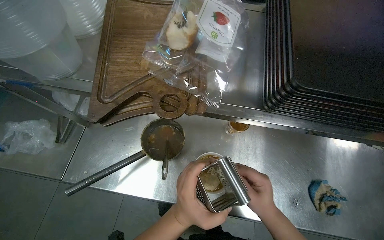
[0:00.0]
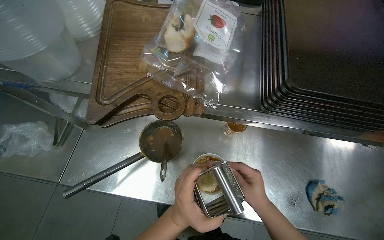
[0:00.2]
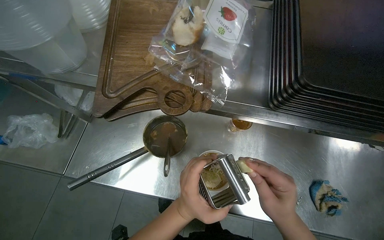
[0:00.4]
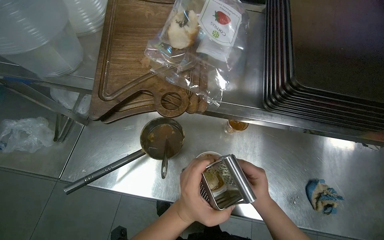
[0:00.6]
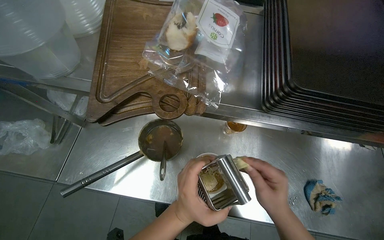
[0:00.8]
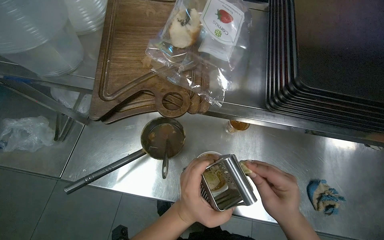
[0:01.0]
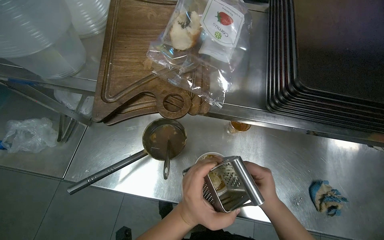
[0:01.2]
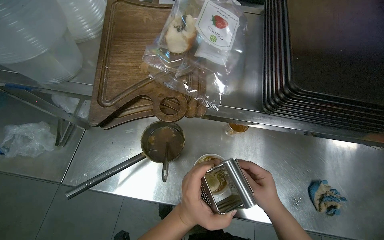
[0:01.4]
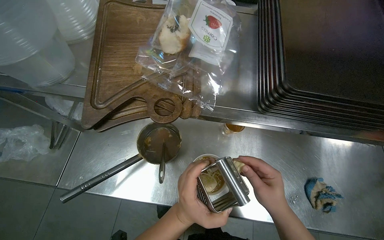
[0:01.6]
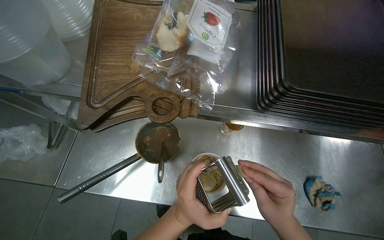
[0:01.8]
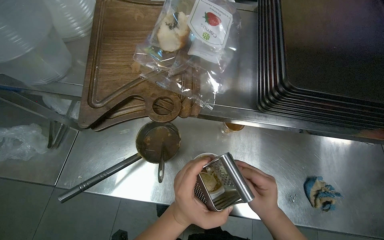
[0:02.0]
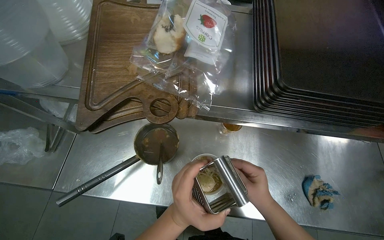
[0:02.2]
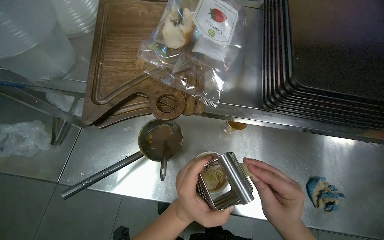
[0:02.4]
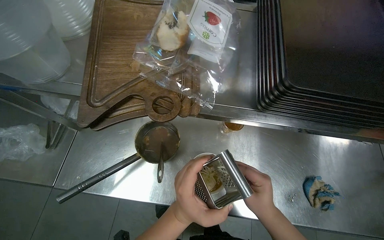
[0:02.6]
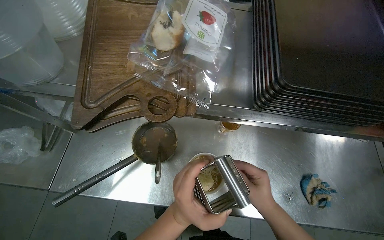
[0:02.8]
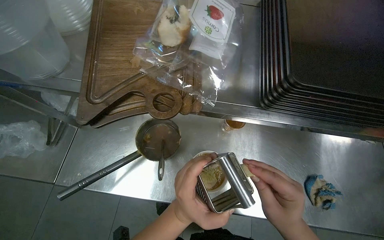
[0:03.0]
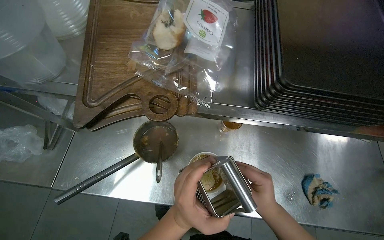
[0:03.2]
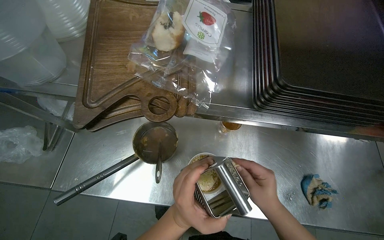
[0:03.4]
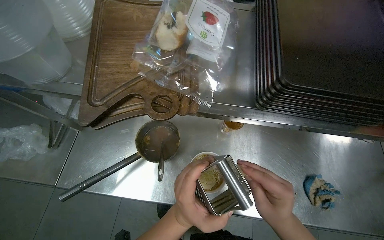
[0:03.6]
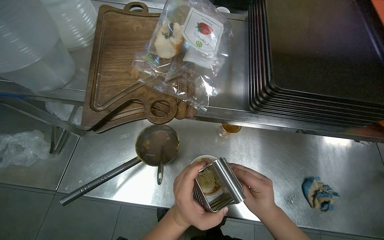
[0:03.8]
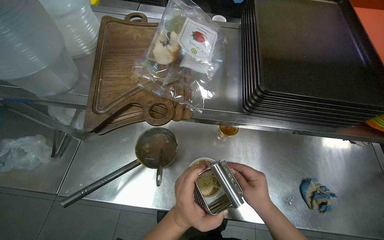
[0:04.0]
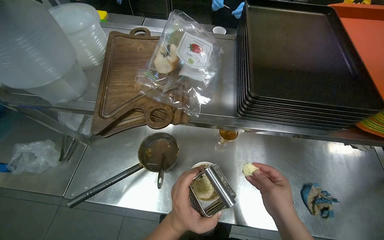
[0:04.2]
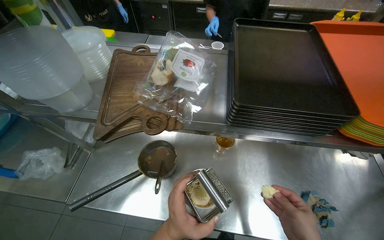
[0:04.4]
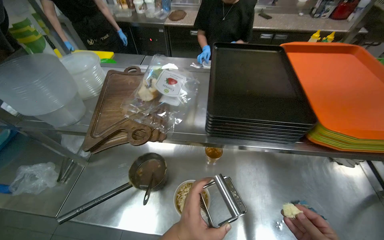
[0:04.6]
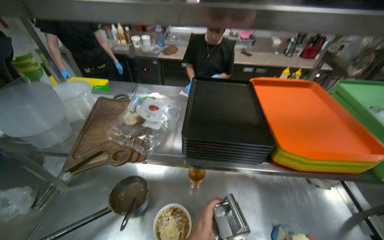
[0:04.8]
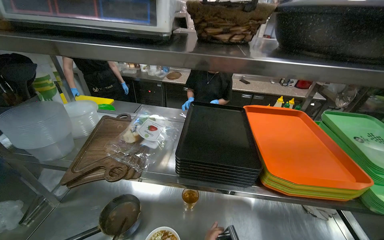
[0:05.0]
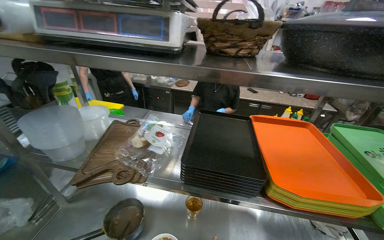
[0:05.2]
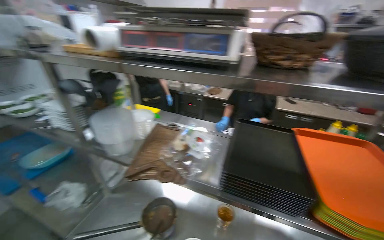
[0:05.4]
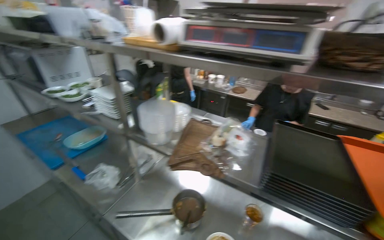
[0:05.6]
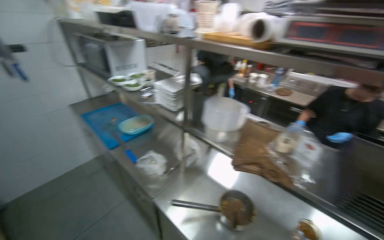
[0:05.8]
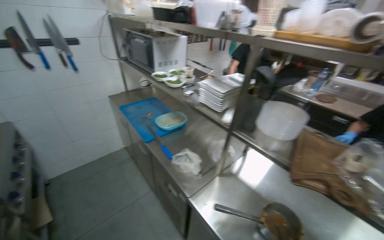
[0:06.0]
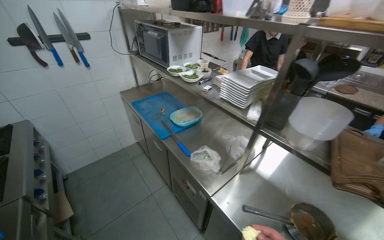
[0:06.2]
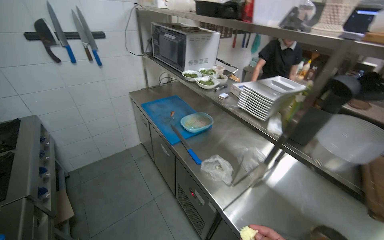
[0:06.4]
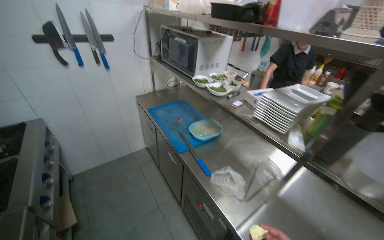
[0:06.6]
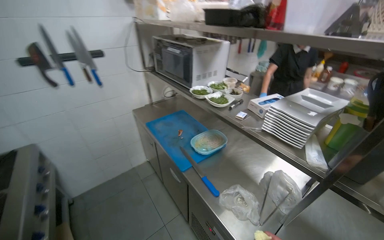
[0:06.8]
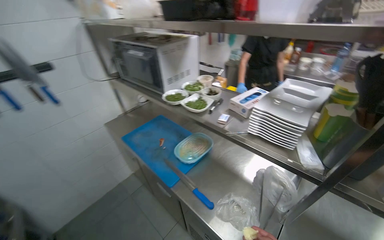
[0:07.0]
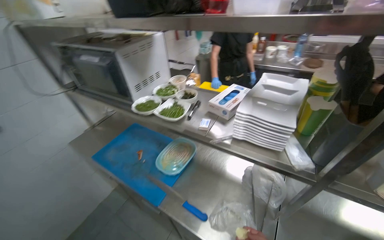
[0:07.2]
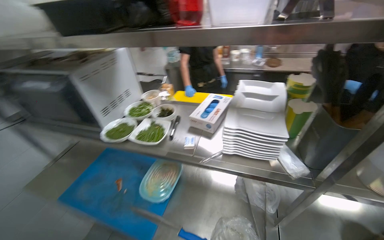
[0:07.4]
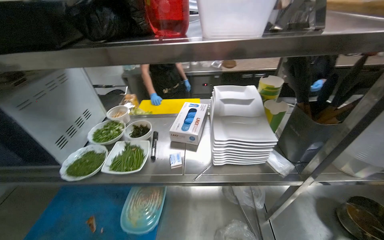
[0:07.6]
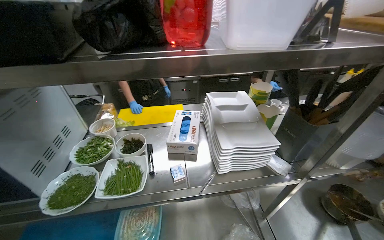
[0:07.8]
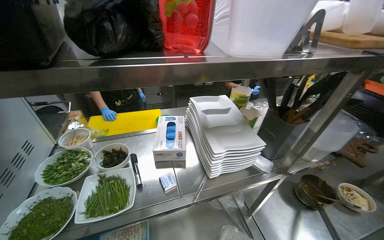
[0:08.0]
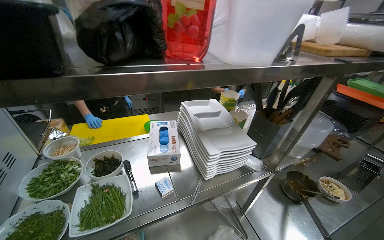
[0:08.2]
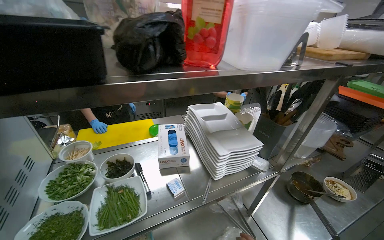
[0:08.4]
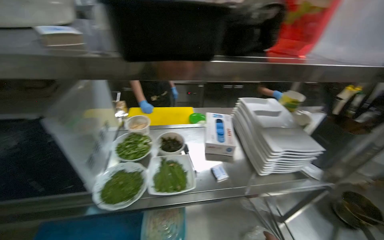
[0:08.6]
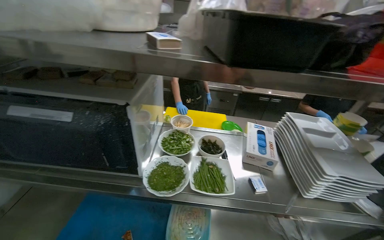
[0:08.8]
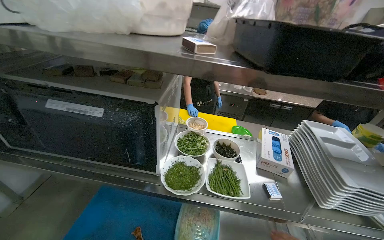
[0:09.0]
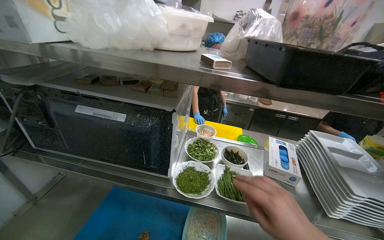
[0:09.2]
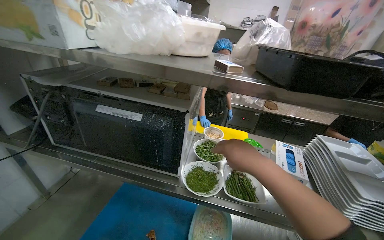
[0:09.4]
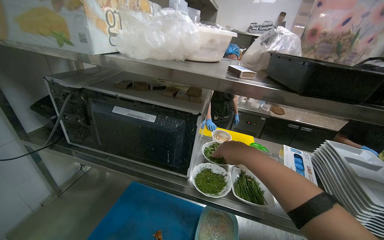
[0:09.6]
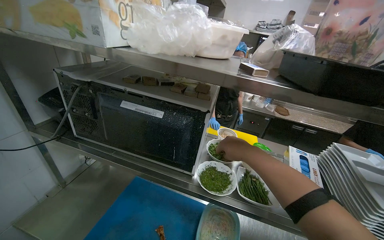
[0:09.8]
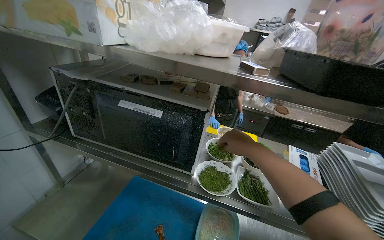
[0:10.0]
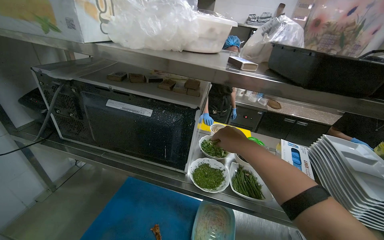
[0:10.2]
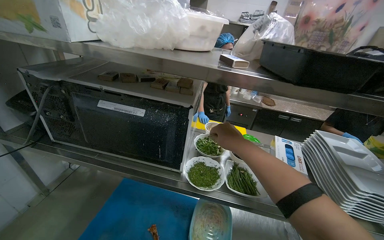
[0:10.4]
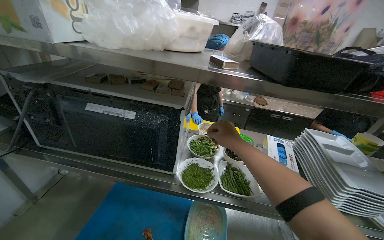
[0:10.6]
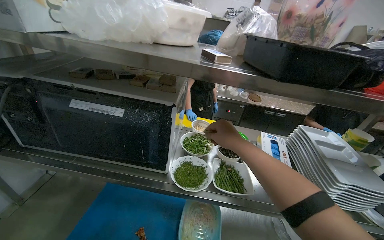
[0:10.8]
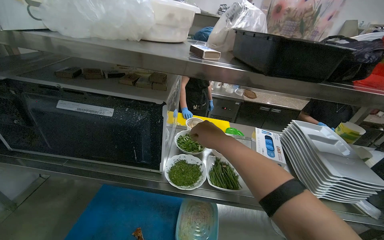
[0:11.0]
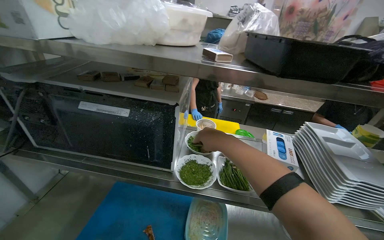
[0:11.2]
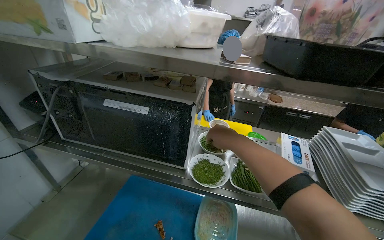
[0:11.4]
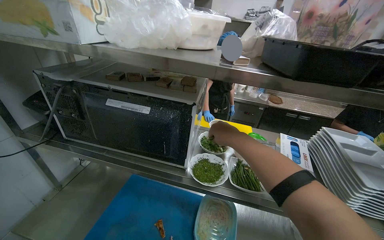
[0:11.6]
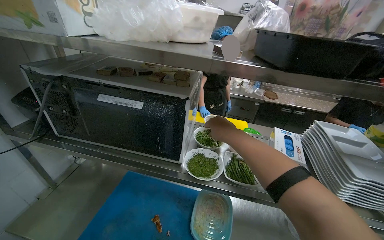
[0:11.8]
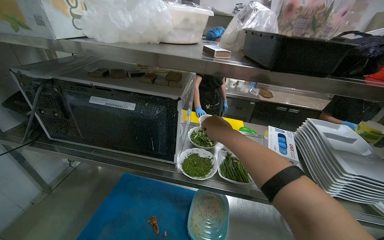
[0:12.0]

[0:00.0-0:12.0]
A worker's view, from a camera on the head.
Job: preparing food.
The whole recording: Assembling ingredients for a dish. The worker grates cheese and adds herbs to a bowl.
0:00.0 to 0:03.0: The hands work in one place, with small movements.
0:04.4 to 0:06.0: The camera is carried approximately 40 cm. The wearer's head swings some 40 degrees to the left. The view tilts some 25 degrees upward.
0:06.0 to 0:07.6: The head travels approximately 60 cm. The head turns to the right by some 50 degrees.

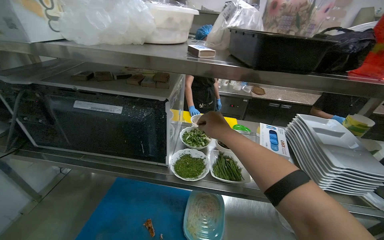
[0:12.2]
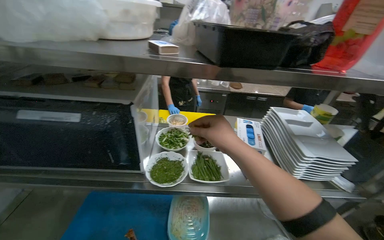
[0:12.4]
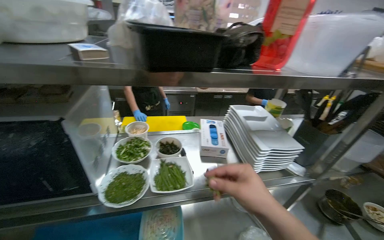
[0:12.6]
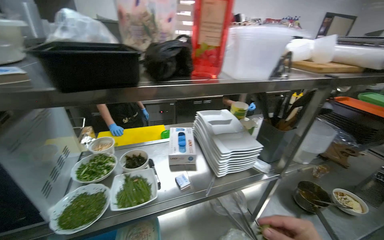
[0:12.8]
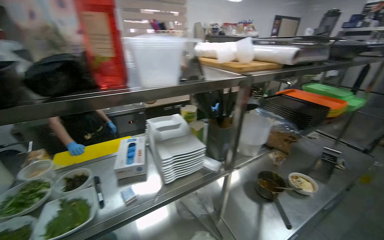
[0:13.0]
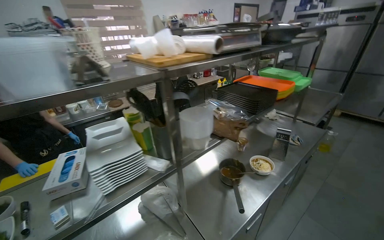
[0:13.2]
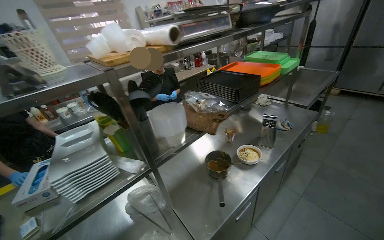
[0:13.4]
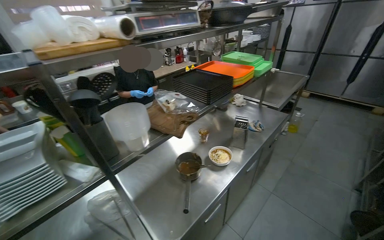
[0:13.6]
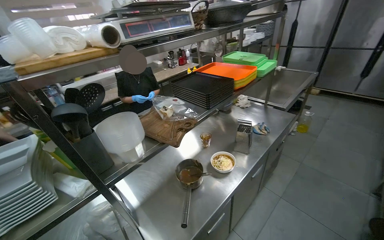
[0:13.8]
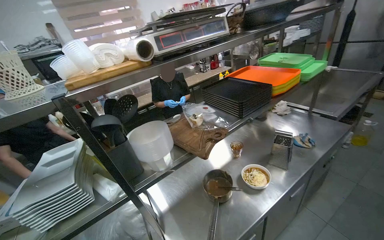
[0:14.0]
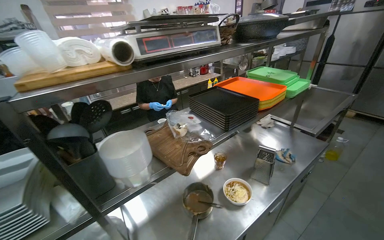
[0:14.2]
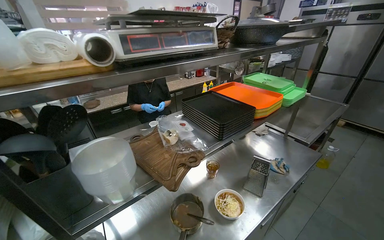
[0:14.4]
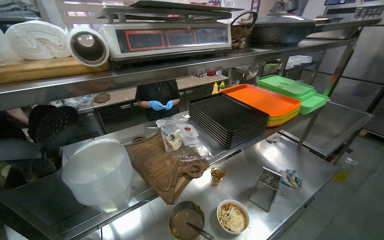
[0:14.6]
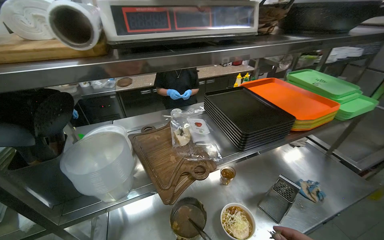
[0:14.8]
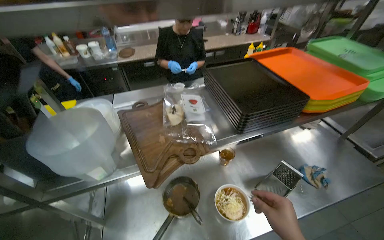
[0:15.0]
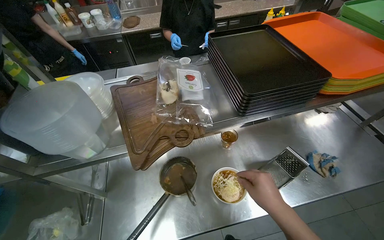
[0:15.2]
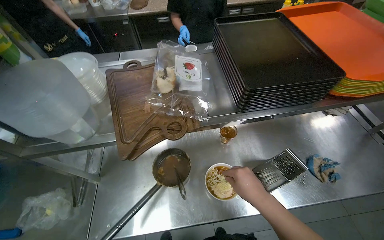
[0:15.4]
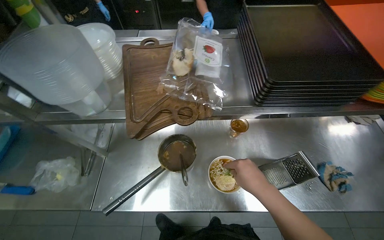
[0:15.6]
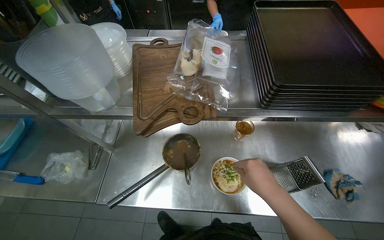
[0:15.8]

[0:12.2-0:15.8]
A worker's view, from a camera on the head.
Job: preparing food.
The whole recording: Assembling ingredients for a dish. The worker grates cheese and adds herbs to a bowl.
0:12.2 to 0:14.0: The camera is carried about 80 cm. The head rotates about 45 degrees to the right.
0:14.0 to 0:15.8: The camera travels about 40 cm. The head turns to the left by roughly 40 degrees. The camera pitches downward, by approximately 30 degrees.

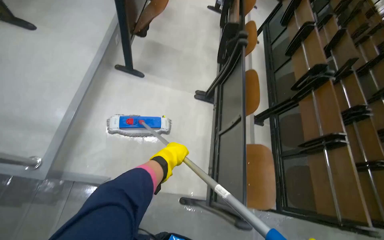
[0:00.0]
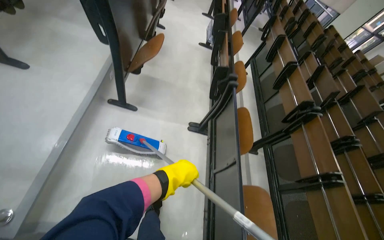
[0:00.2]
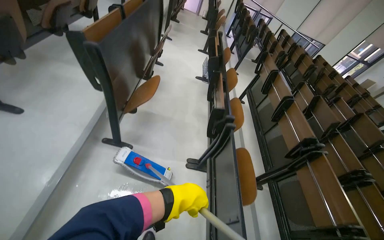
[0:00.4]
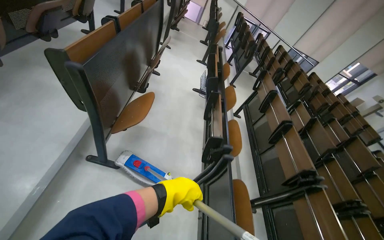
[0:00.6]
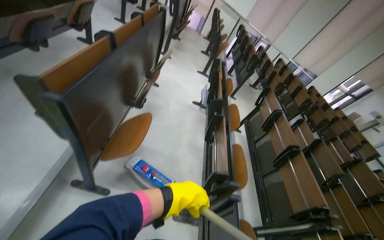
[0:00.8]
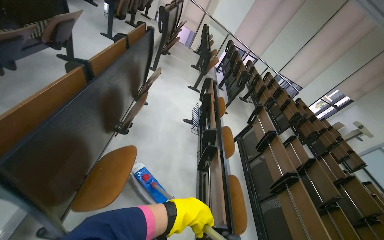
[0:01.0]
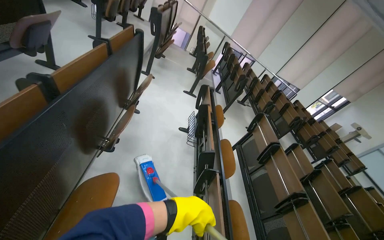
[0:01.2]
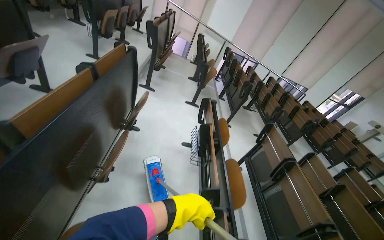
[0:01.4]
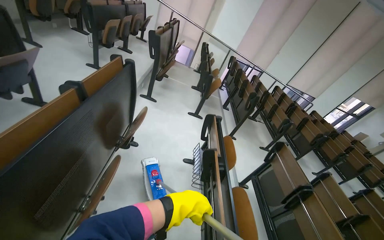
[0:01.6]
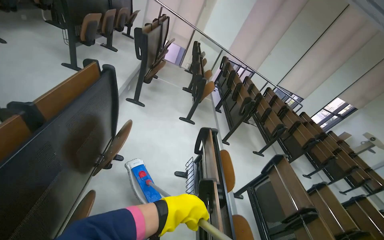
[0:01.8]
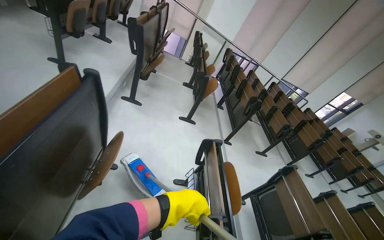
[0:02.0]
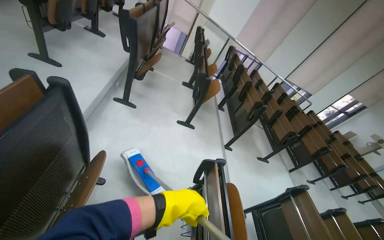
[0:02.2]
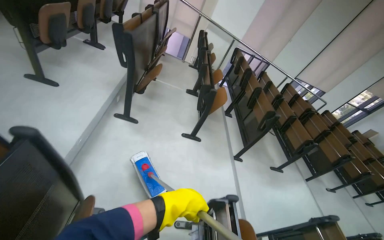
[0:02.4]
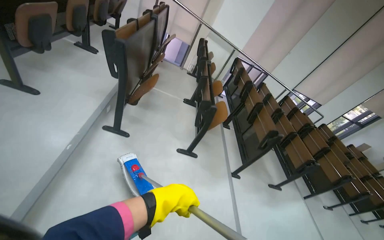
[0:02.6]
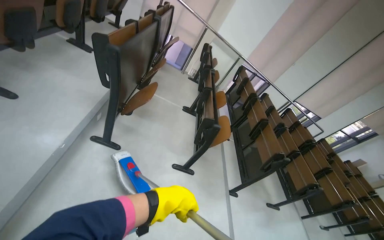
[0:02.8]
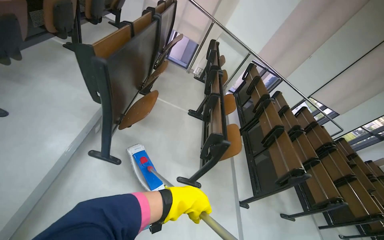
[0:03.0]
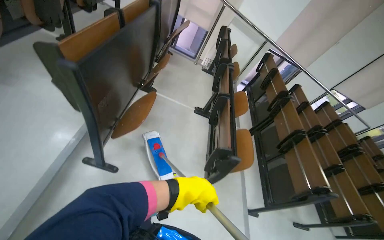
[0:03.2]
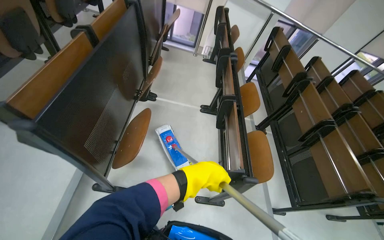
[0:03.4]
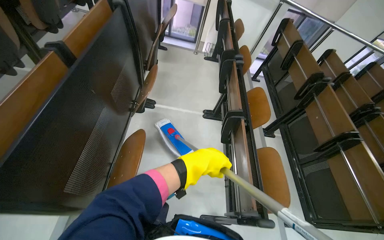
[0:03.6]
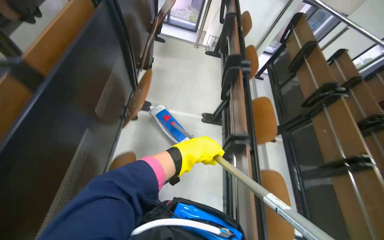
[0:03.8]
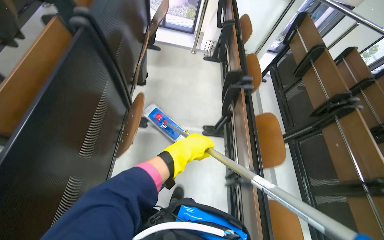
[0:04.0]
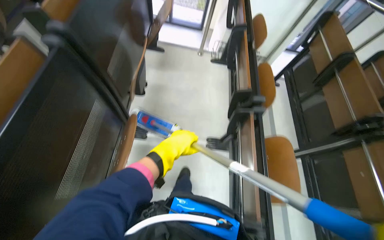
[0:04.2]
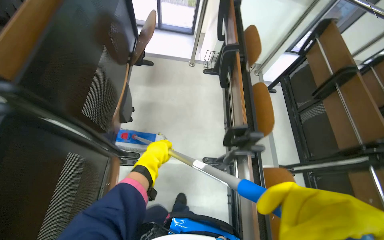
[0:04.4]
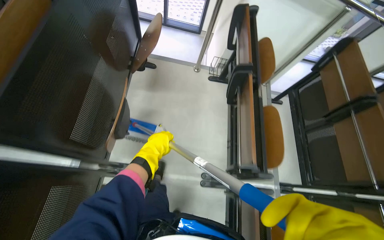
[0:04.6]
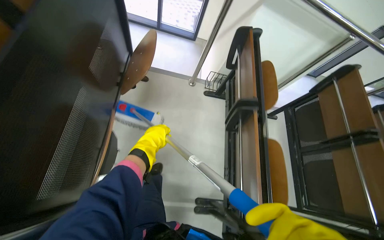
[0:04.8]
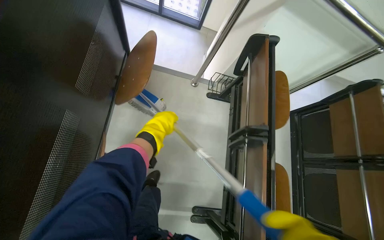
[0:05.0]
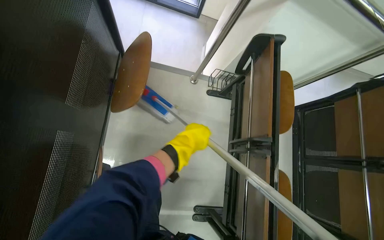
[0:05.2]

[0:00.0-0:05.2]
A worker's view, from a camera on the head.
Job: mopping floor.
The whole recording: Mopping auditorium floor. The worker mops the floor in the auditorium, moving between rows of desks.
0:00.0 to 0:01.8: The camera travels approximately 1.5 m. The view tips upward by about 25 degrees.
0:01.8 to 0:03.4: The wearer moves approximately 2 m. The view tilts some 15 degrees downward.
0:03.4 to 0:05.2: The wearer moves about 2 m. The view tips downward by roughly 25 degrees.
